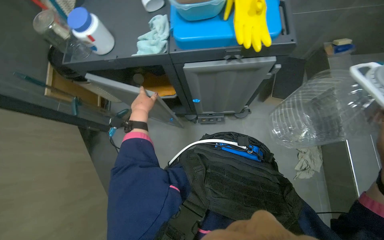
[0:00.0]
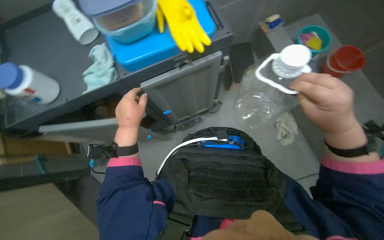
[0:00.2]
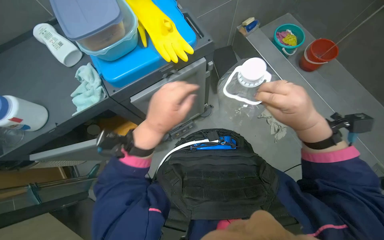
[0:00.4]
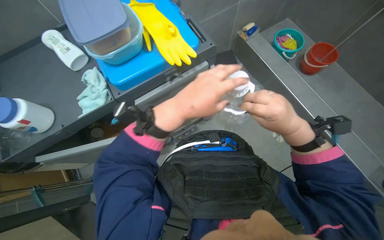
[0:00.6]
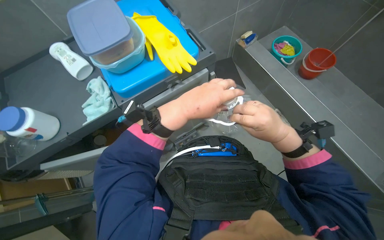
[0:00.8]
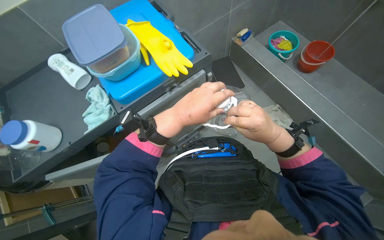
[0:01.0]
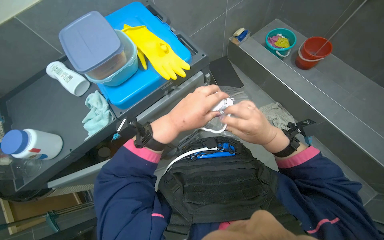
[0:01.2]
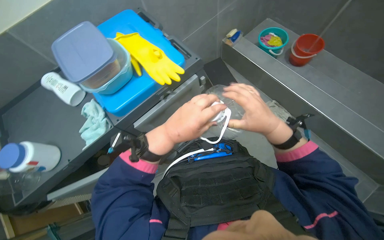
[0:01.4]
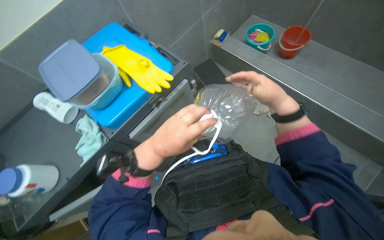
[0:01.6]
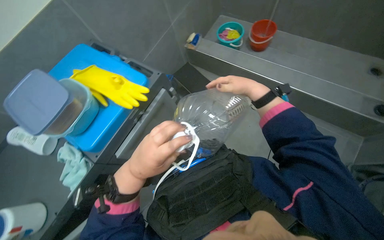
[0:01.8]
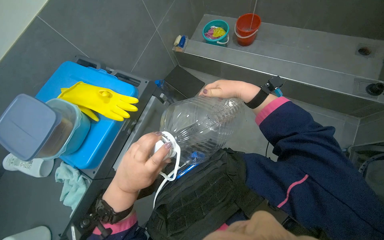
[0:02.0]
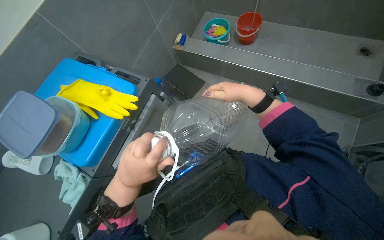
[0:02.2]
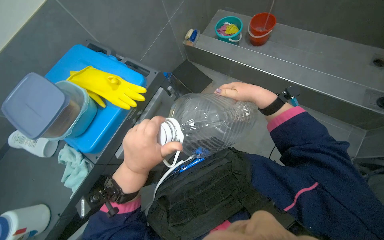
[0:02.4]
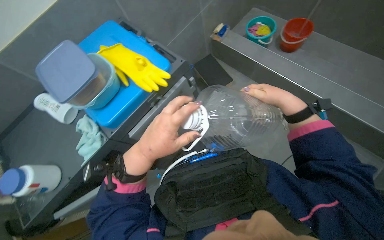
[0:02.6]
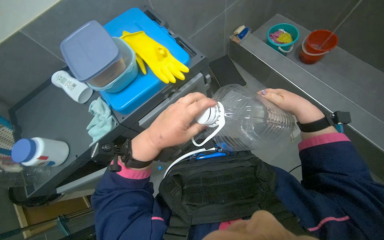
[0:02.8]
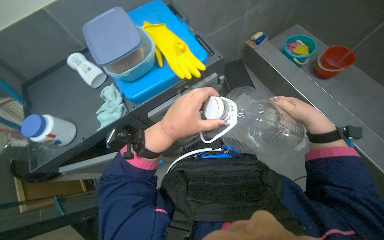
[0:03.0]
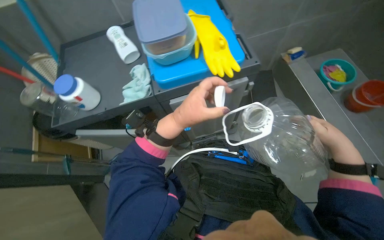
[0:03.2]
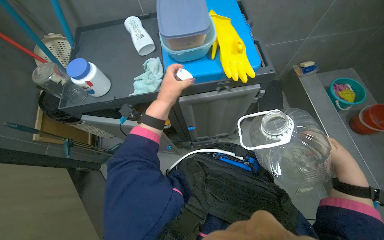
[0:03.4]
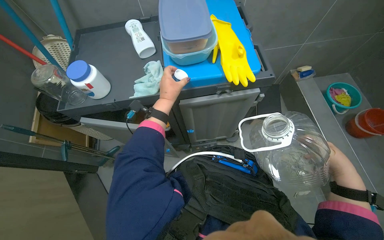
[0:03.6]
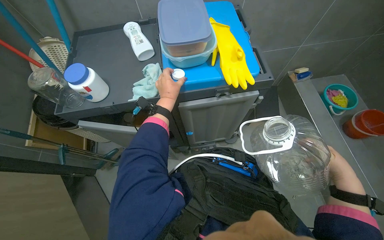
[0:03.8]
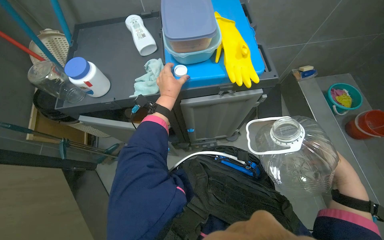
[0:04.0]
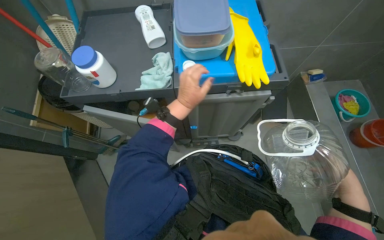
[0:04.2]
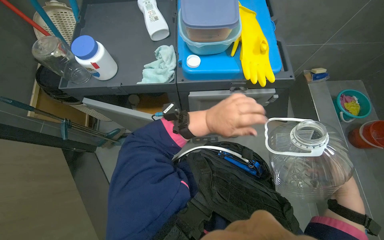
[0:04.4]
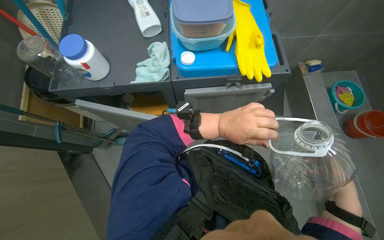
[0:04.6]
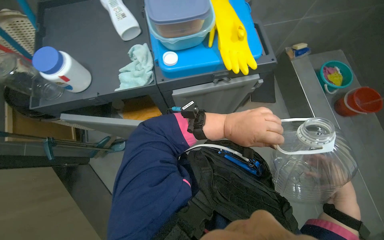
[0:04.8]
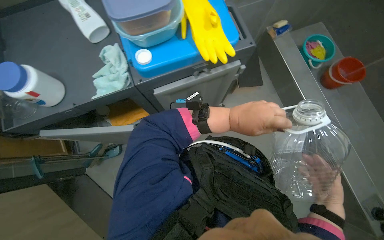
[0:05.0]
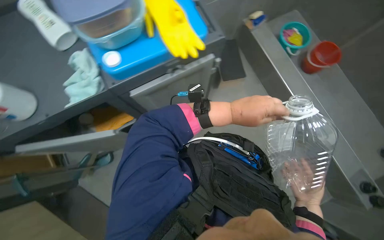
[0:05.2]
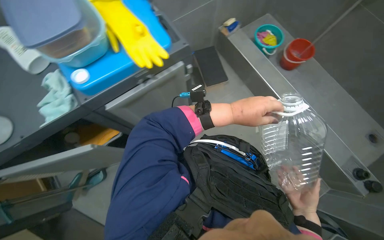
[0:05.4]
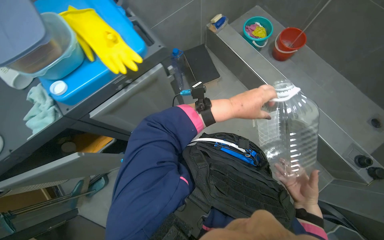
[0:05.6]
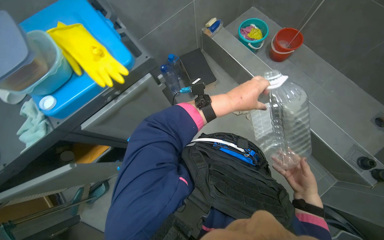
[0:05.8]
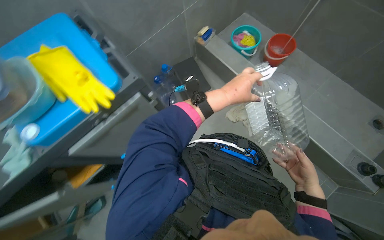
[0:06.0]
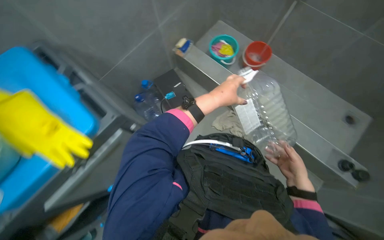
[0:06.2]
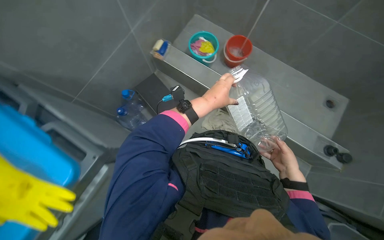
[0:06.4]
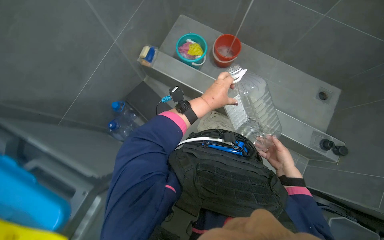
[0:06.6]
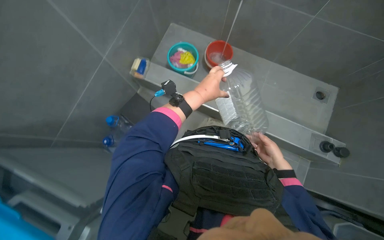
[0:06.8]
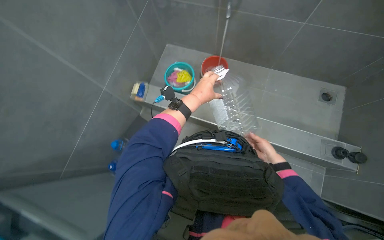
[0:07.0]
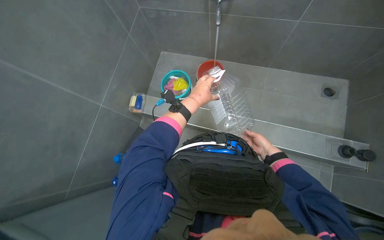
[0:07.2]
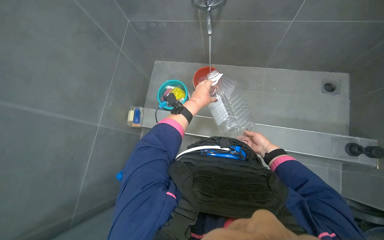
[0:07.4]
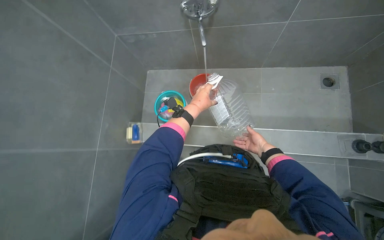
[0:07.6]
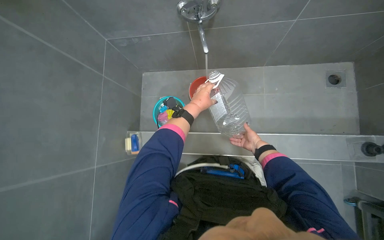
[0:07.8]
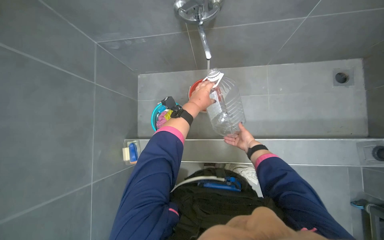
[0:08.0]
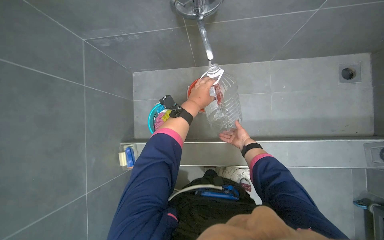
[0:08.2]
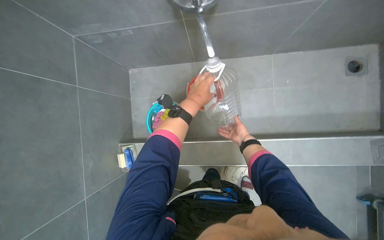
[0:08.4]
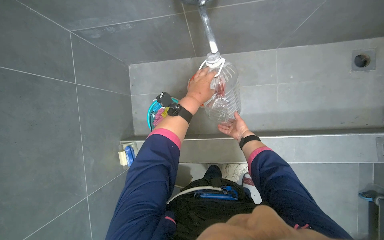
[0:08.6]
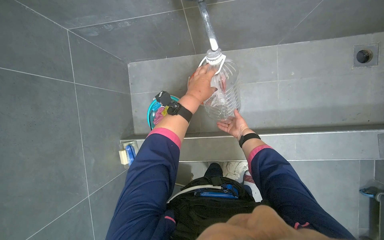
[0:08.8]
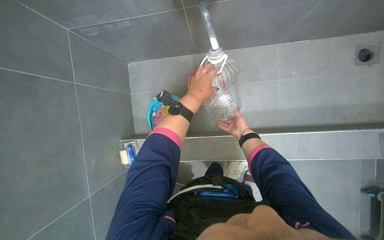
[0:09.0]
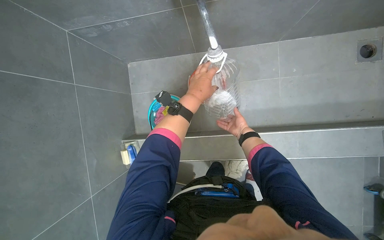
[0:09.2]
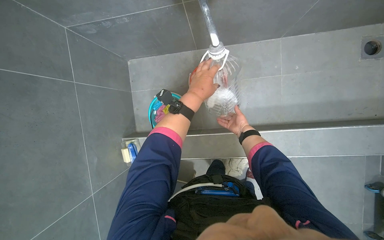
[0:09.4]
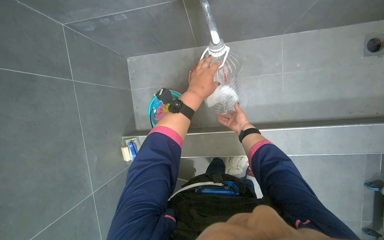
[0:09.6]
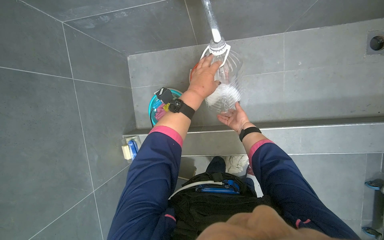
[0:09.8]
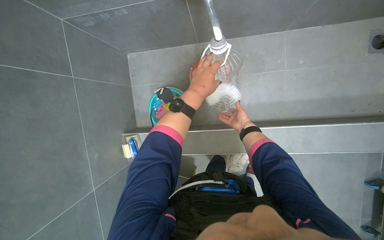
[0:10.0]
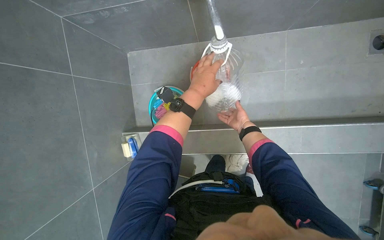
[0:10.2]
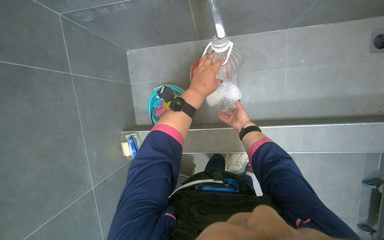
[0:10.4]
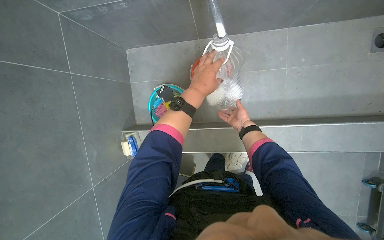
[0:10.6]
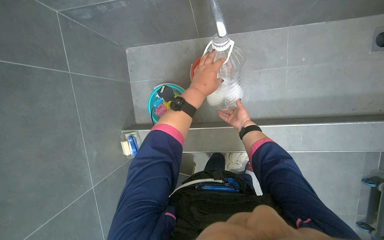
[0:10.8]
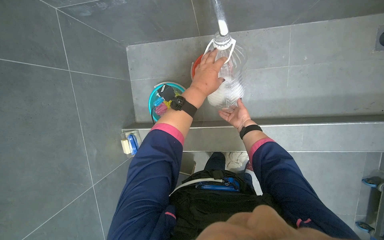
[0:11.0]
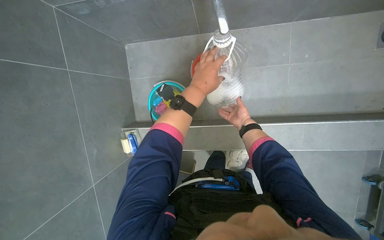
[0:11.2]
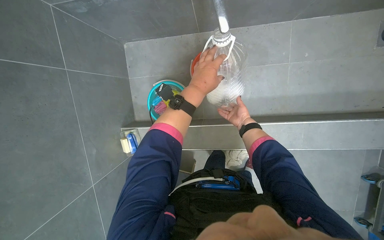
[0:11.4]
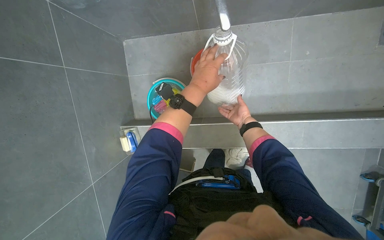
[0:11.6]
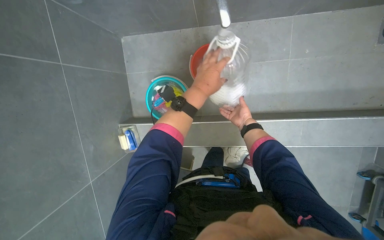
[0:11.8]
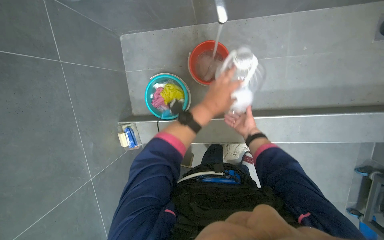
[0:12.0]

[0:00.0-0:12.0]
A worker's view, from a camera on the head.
Job: preparing cleaning supplies.
The whole recording: Preparing cleaning solution. The worker opens a cabinet to retrieve supplies, then adds cleaning tablets to a bottle, fills it with water, and shakes it to prepare the solution.
0:00.0 to 0:01.6: The scene rotates counterclockwise by approximately 45 degrees.
0:03.0 to 0:04.4: Everything in view rotates about 30 degrees clockwise. The left hand moves about 20 cm farther from the camera and comes back.
0:04.4 to 0:06.0: The scene turns roughly 40 degrees counterclockwise in the picture.
0:06.0 to 0:07.6: The wearer looks roughly 40 degrees further to the right. The wearer looks approximately 20 degrees further upward.
0:07.6 to 0:09.0: The right hand moves farther from the camera and up the picture, some 25 cm.
0:09.0 to 0:10.4: The hands work in one place, with small movements.
0:10.4 to 0:12.0: The left hand shifts approximately 10 cm down the picture.

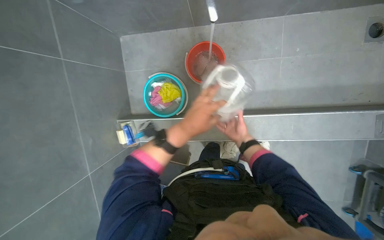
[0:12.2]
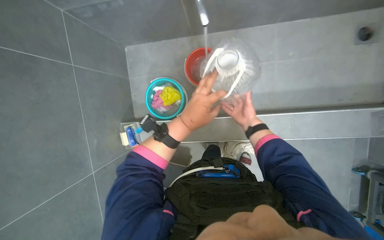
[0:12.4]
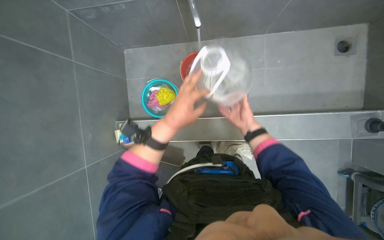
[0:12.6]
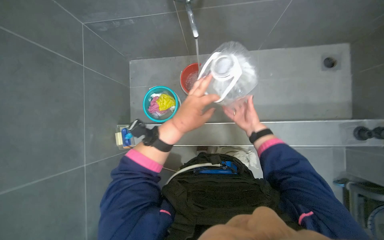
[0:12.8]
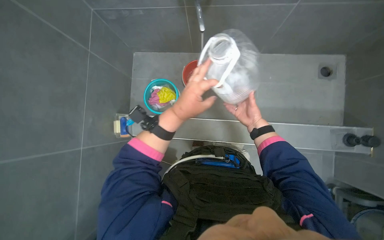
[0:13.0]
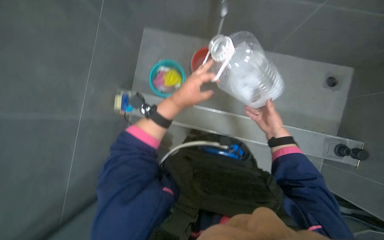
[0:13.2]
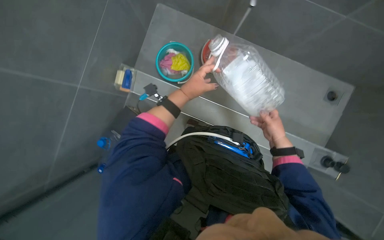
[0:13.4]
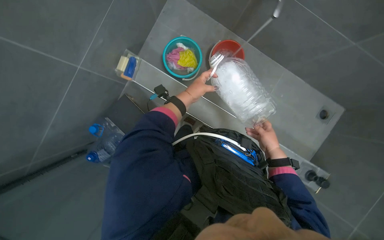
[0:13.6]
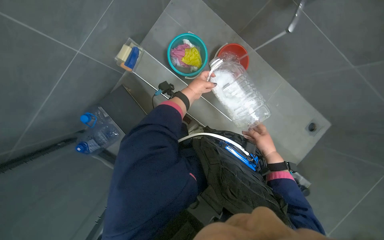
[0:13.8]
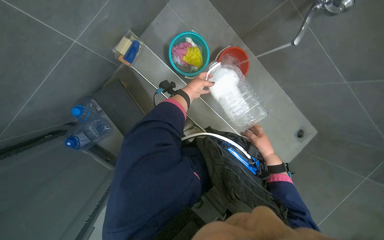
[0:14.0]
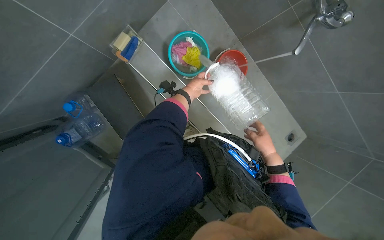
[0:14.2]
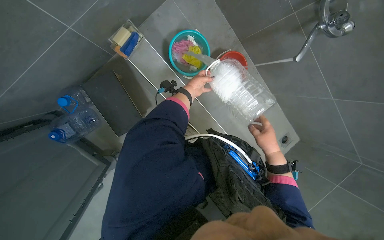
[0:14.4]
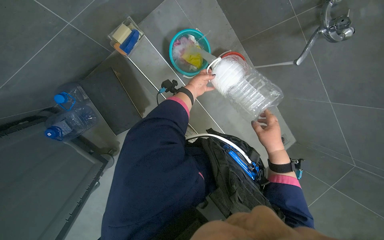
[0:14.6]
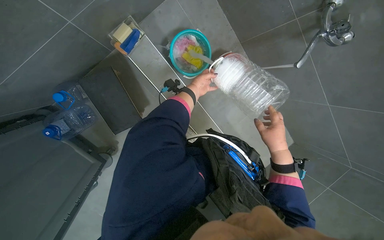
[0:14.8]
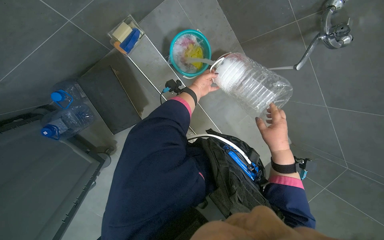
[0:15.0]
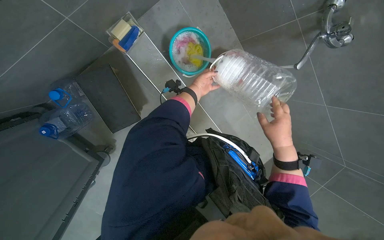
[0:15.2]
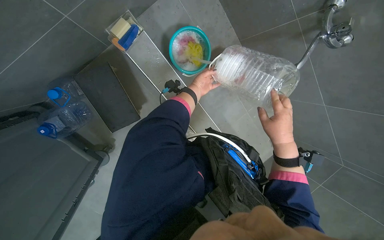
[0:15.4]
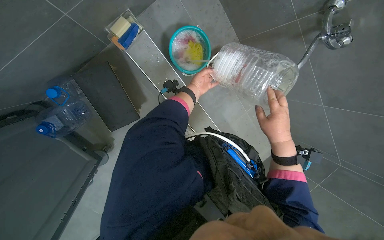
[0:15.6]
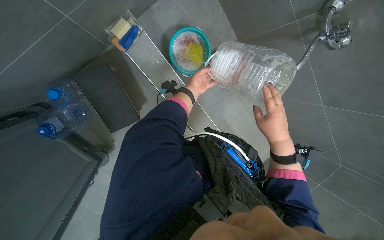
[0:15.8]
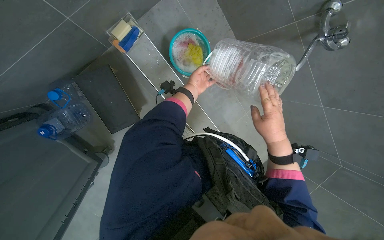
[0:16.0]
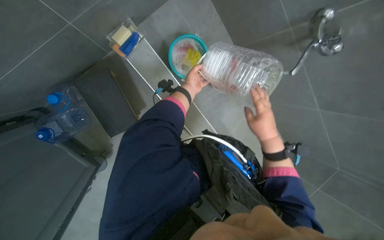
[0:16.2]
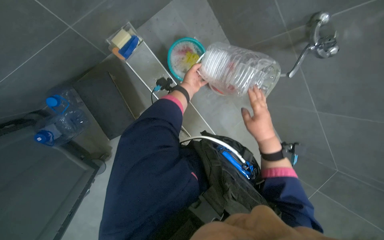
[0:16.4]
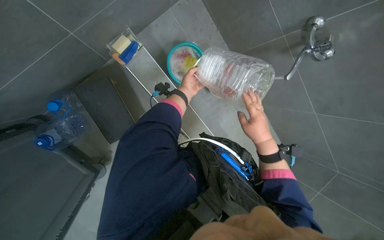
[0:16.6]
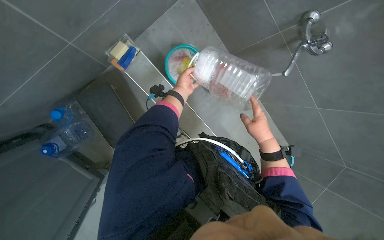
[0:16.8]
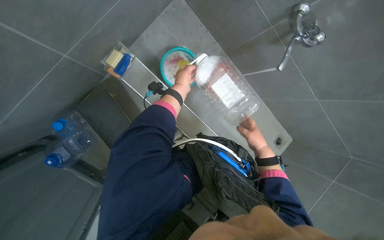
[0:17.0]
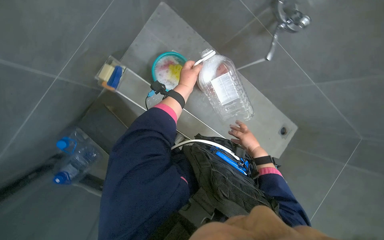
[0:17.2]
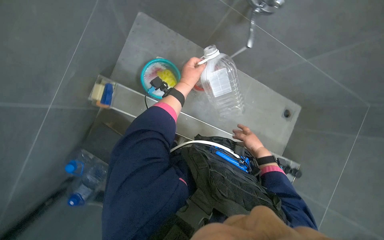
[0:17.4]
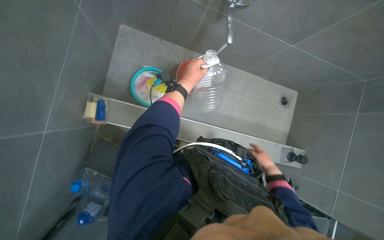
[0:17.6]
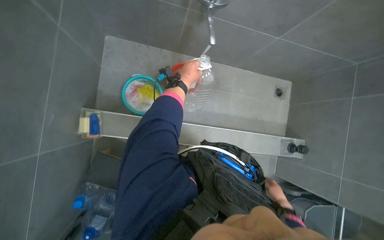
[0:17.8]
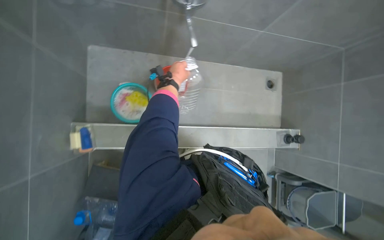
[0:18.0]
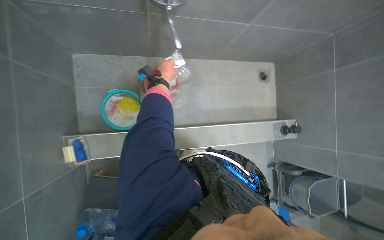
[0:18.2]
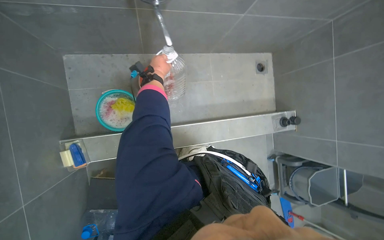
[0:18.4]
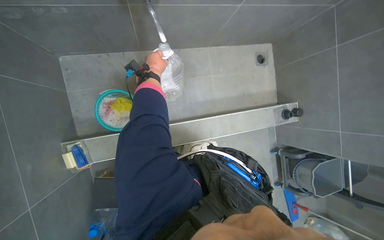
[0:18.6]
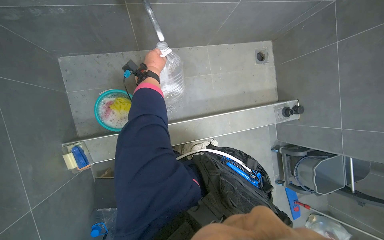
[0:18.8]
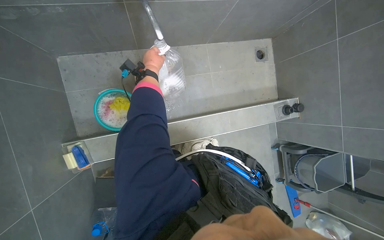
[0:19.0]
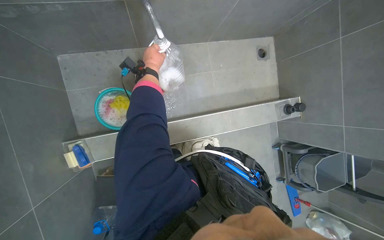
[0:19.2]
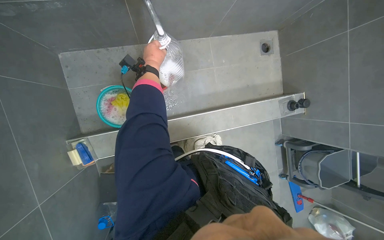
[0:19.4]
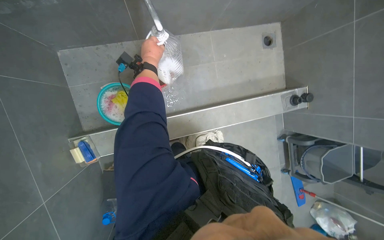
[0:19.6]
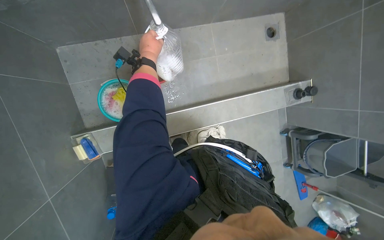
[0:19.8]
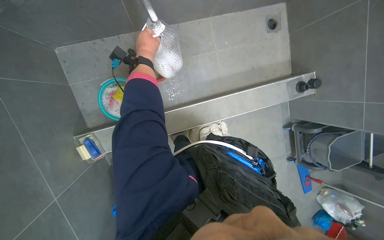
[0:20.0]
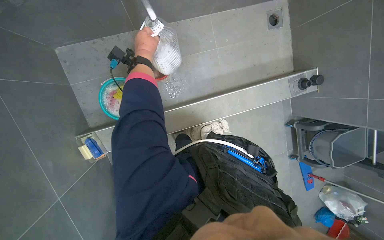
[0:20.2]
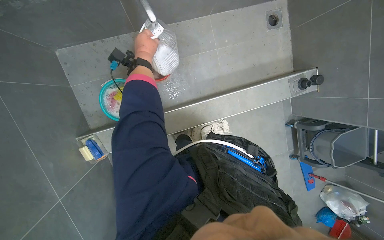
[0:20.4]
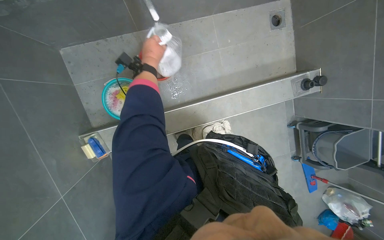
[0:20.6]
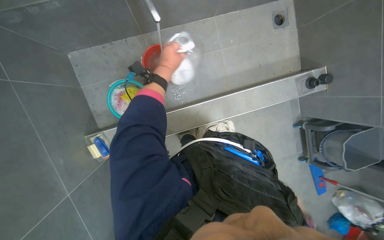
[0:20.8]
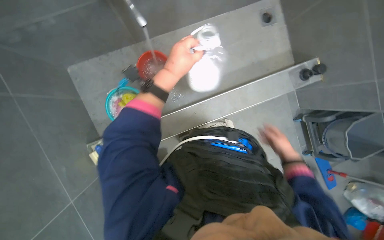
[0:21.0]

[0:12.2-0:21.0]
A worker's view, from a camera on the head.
Job: preparing cleaning supplies.
The whole recording: Preparing cleaning solution. The worker opens a cabinet to retrieve supplies, then adds cleaning tablets to a bottle, fills it with water, and shakes it to prepare the solution.
0:12.2 to 0:13.6: Everything in view rotates approximately 35 degrees clockwise.
0:13.6 to 0:15.2: The view pans to the right by approximately 15 degrees. The right hand shifts some 25 cm nearer to the camera; the left hand moves farther from the camera, some 20 cm.
0:15.2 to 0:16.6: The hands stay close to where they were, moving slightly.
0:16.6 to 0:18.0: The scene rotates counterclockwise by roughly 45 degrees.
0:18.0 to 0:19.6: The left hand goes about 10 cm up the picture.
0:19.6 to 0:21.0: The left hand travels to the right and down the picture by some 15 cm.
